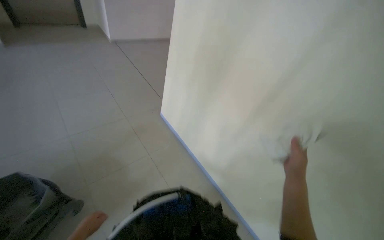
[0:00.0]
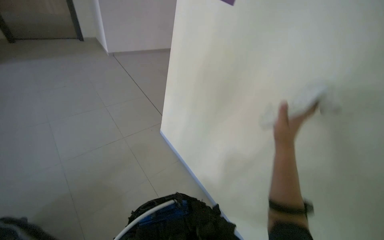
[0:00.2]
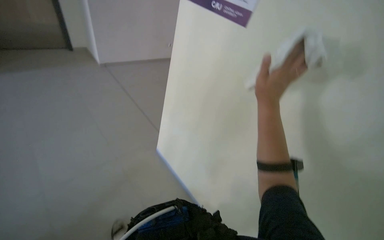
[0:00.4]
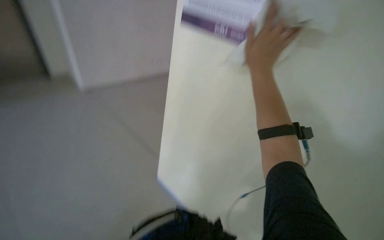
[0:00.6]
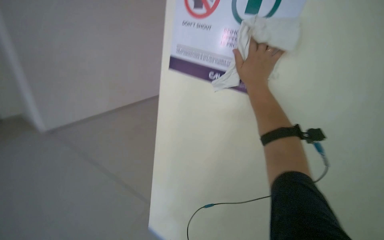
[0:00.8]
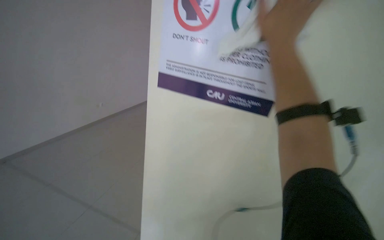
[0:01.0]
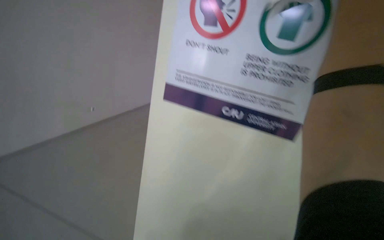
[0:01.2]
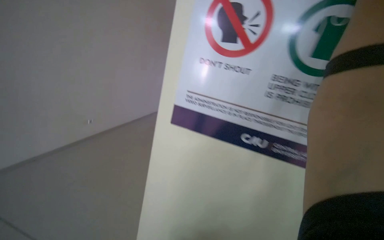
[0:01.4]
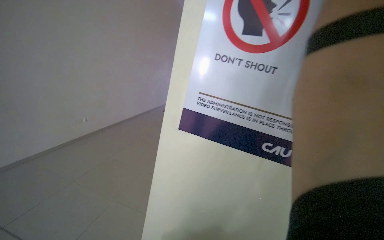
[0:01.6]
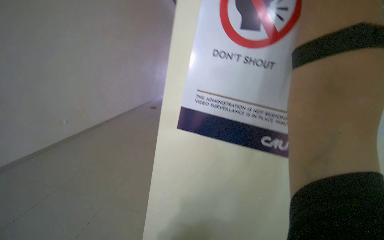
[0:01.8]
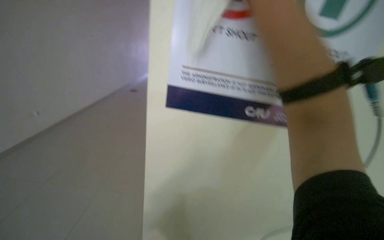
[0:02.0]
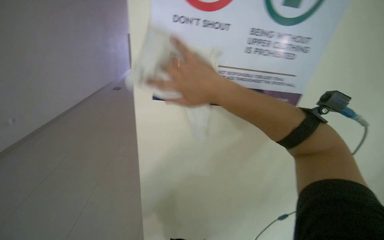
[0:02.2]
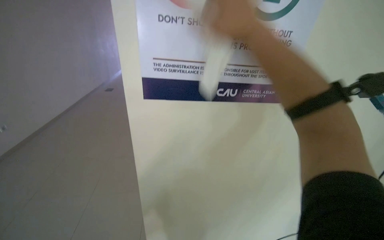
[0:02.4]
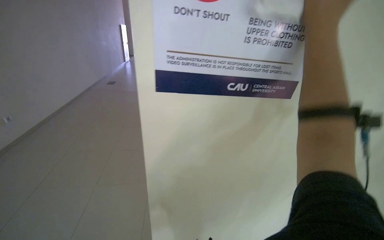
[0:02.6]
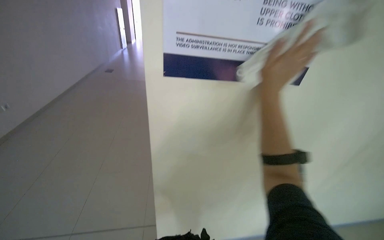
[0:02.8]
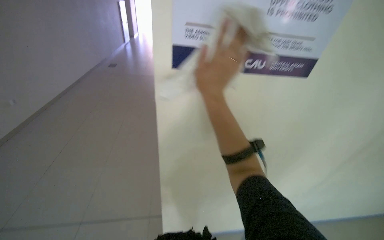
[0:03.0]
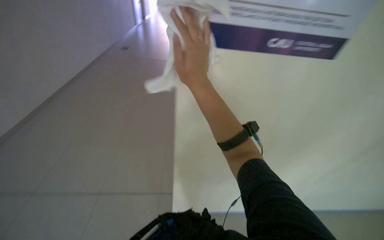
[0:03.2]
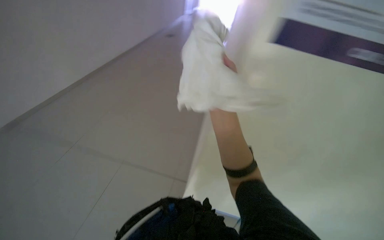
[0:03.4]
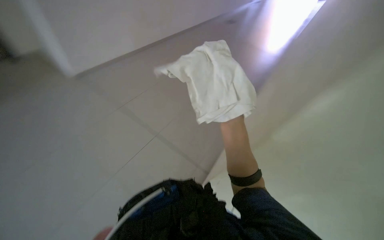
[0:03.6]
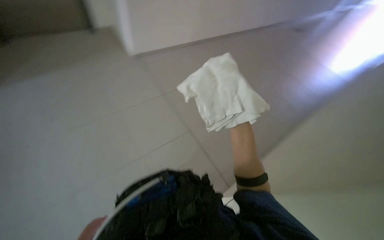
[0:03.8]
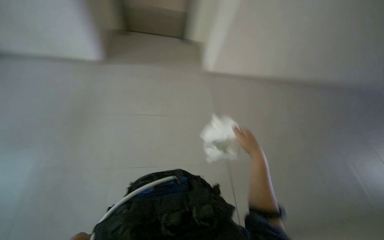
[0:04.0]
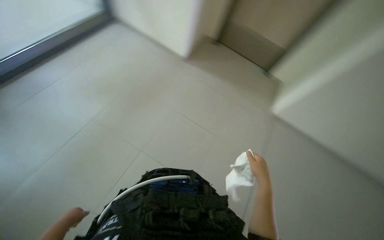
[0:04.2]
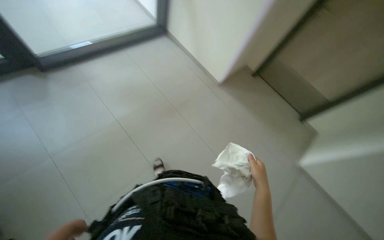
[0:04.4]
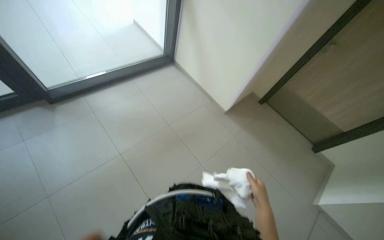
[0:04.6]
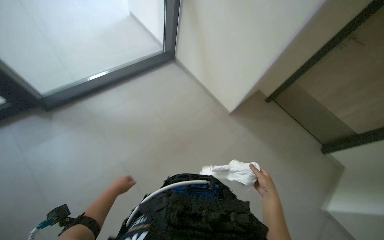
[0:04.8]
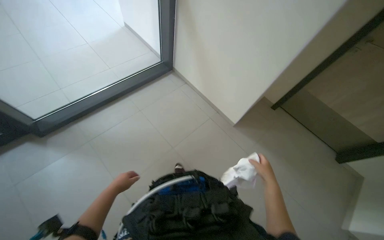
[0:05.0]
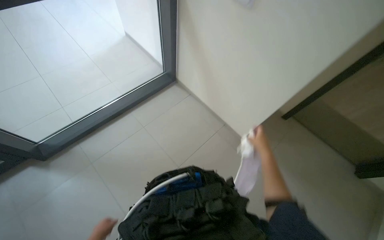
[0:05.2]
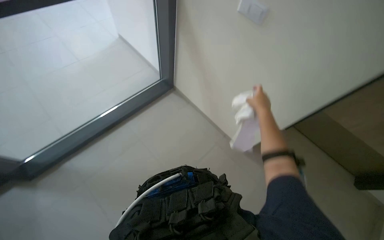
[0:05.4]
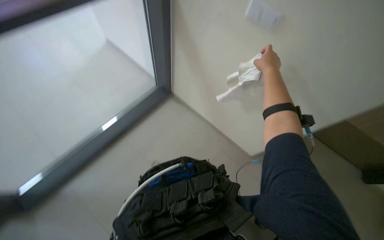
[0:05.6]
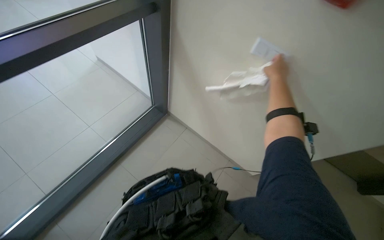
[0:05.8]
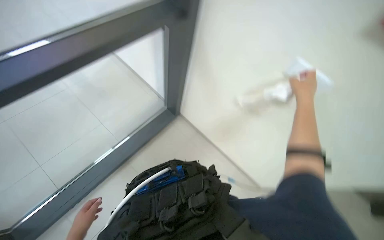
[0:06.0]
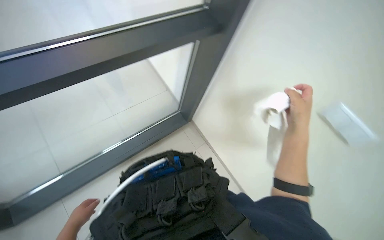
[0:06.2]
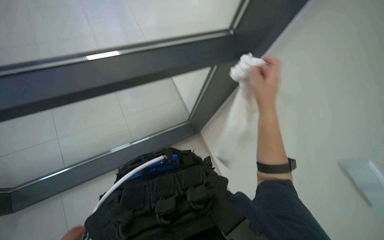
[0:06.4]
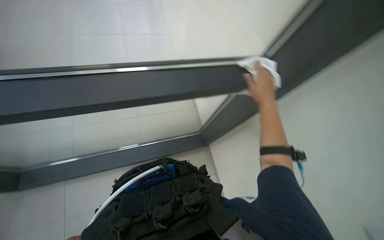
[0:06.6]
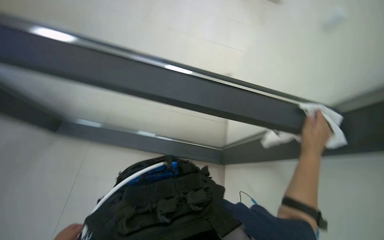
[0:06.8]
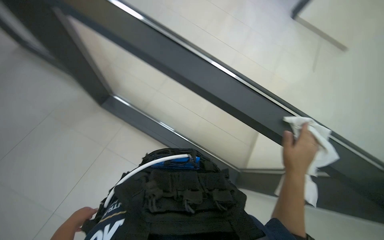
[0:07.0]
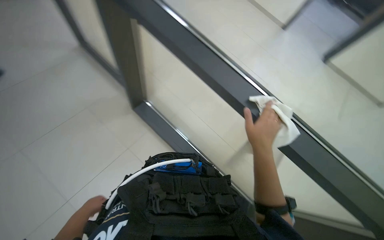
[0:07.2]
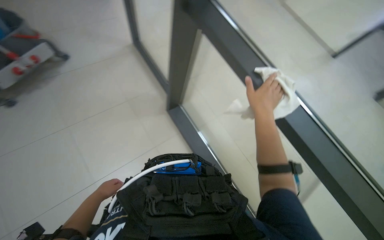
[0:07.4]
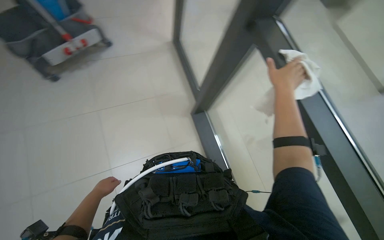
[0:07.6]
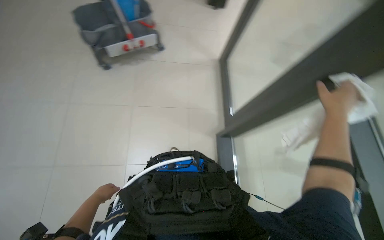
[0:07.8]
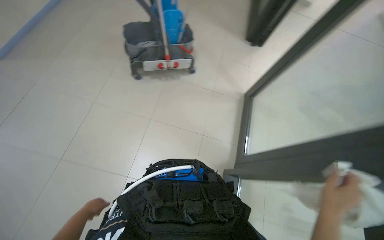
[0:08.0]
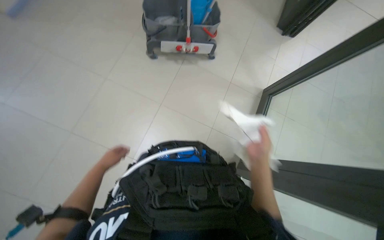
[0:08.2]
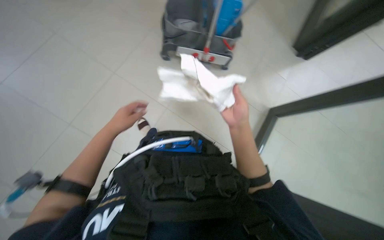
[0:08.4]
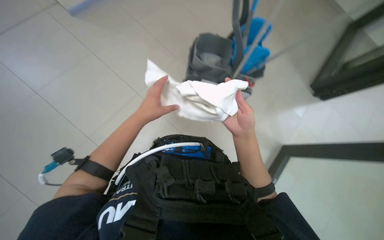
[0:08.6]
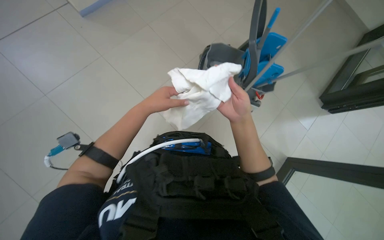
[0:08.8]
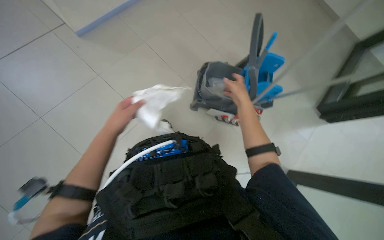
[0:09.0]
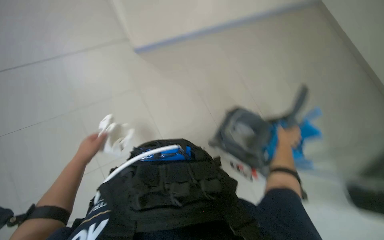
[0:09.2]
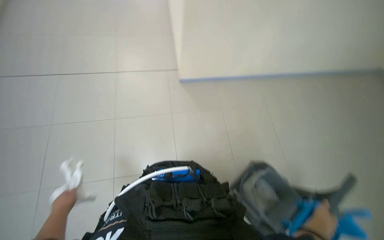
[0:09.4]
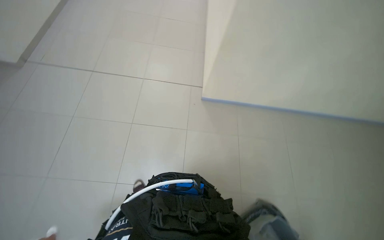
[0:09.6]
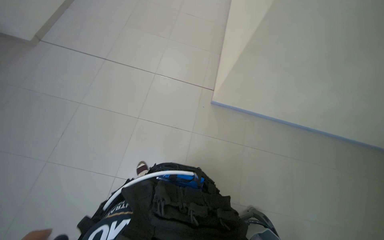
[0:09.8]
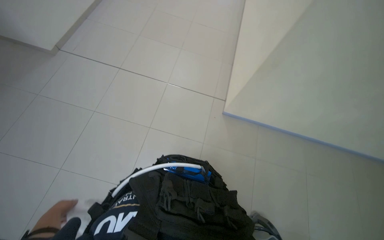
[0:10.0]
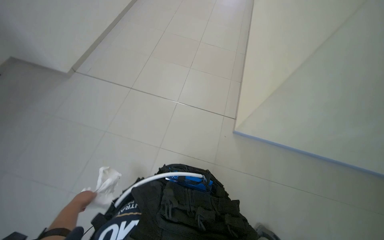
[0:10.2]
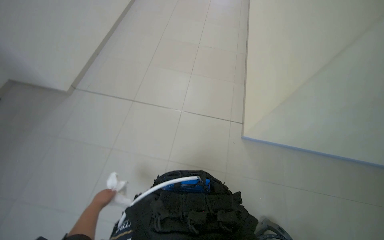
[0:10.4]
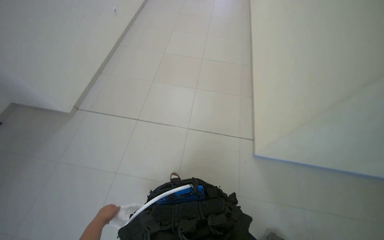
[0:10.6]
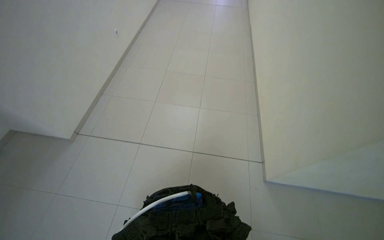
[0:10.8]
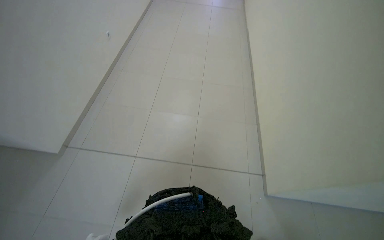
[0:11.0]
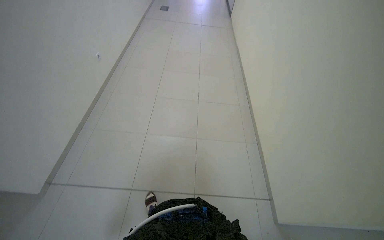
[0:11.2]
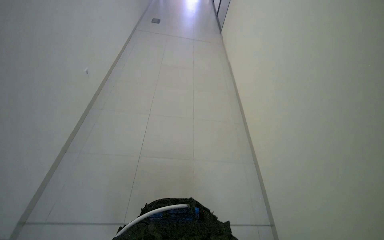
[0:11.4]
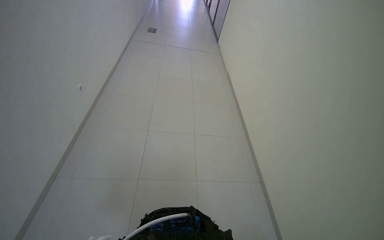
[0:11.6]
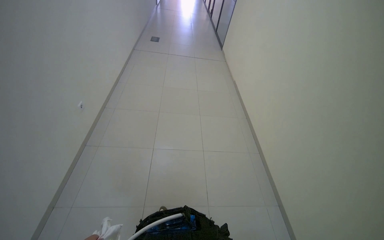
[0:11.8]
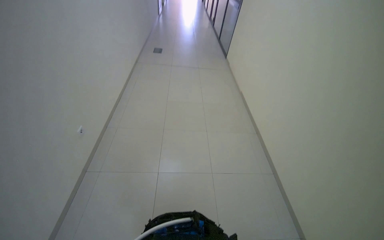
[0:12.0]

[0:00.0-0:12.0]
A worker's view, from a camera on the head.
Job: wiping surfaces.
The whole recording: Wiping office surfaces. The worker wipes various office surfaces, including glass partitions and walls, with a white cloth.
0:00.0 to 0:01.6: The camera is carried about 50 cm. The camera pitches upward, by about 15 degrees.
0:01.6 to 0:03.0: The wearer looks some 20 degrees further to the right. The view tips downward by about 20 degrees.
0:03.0 to 0:04.4: The wearer looks roughly 50 degrees further to the left. The wearer looks about 15 degrees further downward.
0:04.4 to 0:06.0: The right hand shifts roughly 35 cm up the picture.
0:07.6 to 0:09.0: The wearer looks approximately 40 degrees further to the left.
0:09.0 to 0:10.4: The camera pitches upward, by roughly 15 degrees.

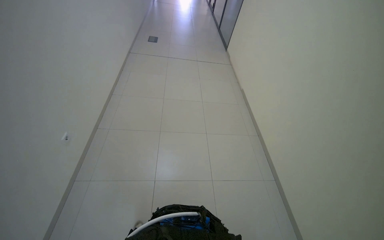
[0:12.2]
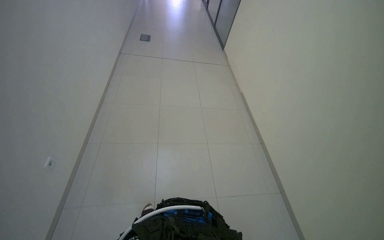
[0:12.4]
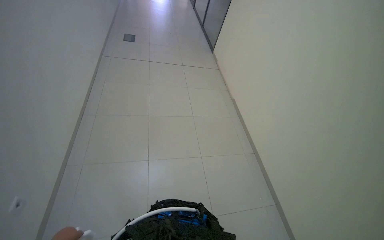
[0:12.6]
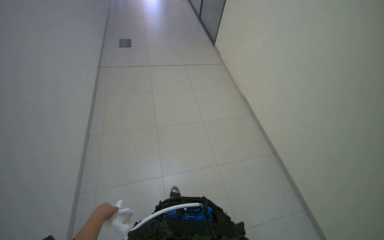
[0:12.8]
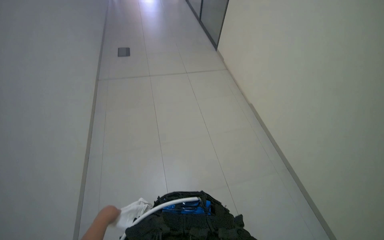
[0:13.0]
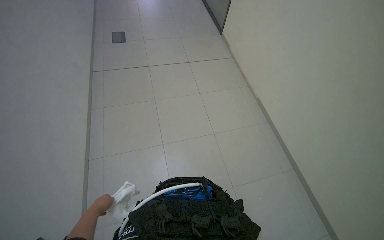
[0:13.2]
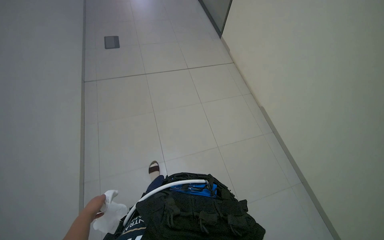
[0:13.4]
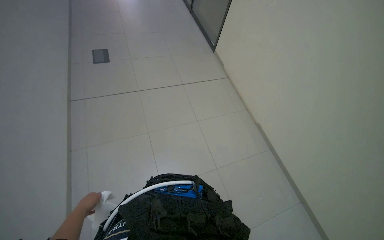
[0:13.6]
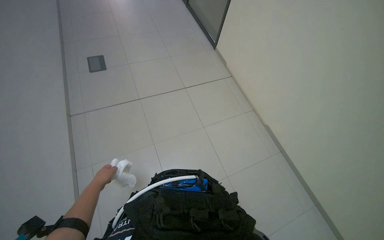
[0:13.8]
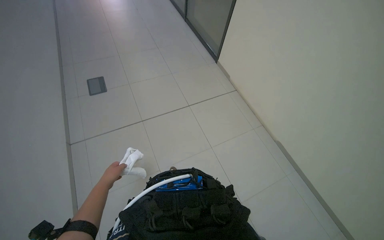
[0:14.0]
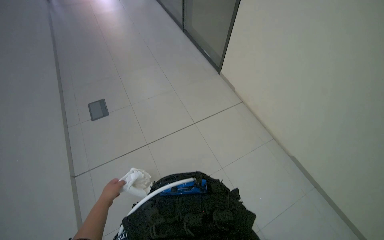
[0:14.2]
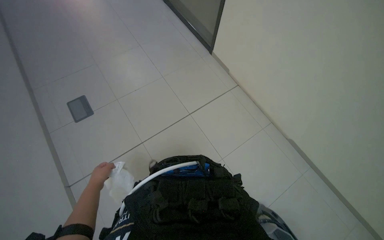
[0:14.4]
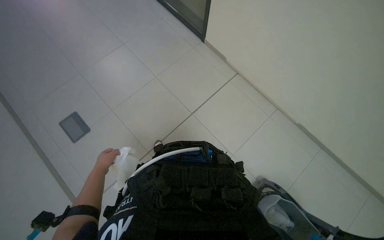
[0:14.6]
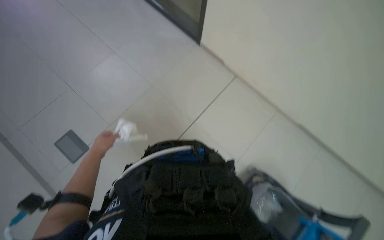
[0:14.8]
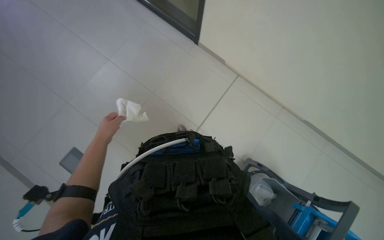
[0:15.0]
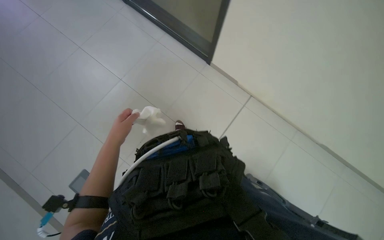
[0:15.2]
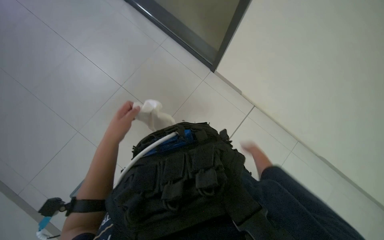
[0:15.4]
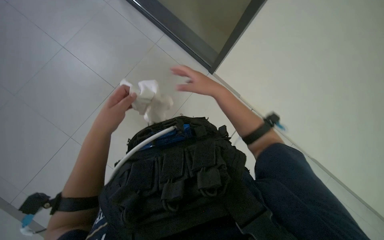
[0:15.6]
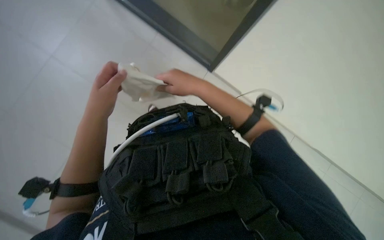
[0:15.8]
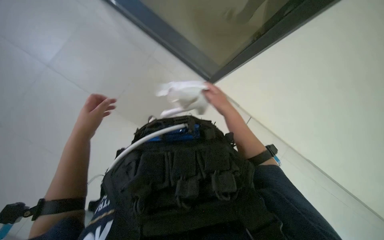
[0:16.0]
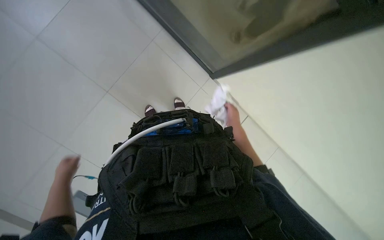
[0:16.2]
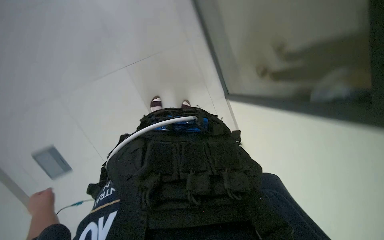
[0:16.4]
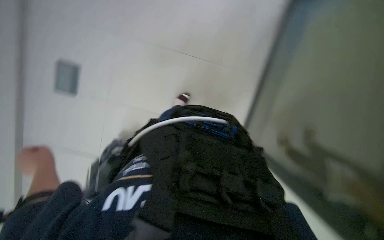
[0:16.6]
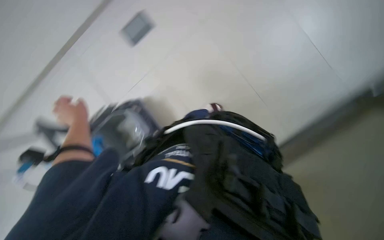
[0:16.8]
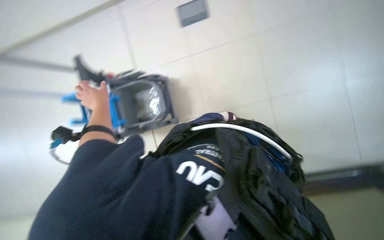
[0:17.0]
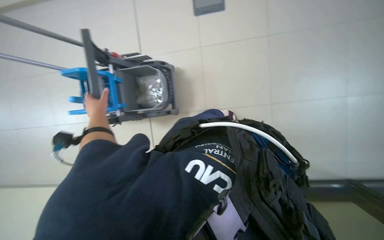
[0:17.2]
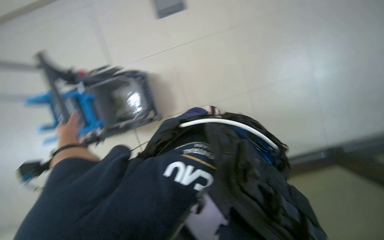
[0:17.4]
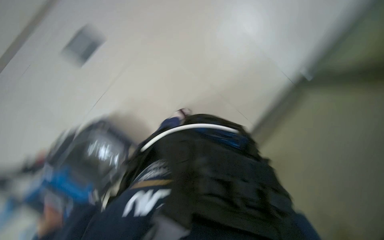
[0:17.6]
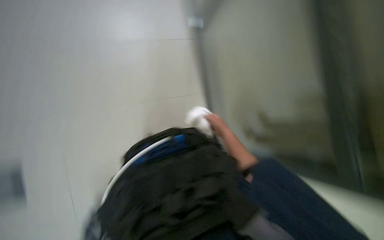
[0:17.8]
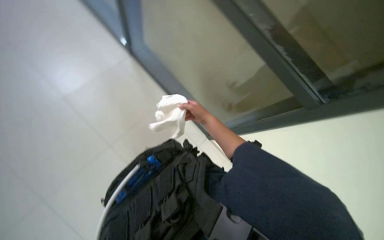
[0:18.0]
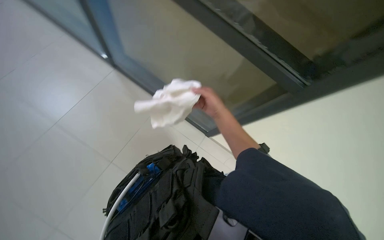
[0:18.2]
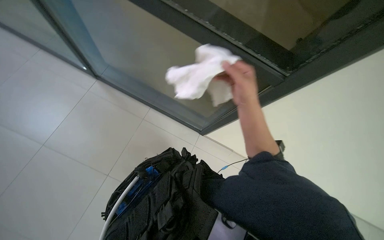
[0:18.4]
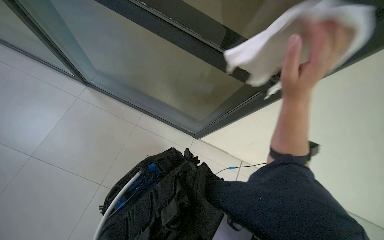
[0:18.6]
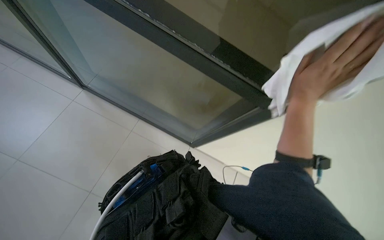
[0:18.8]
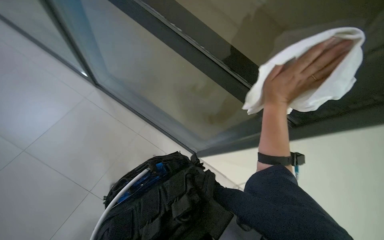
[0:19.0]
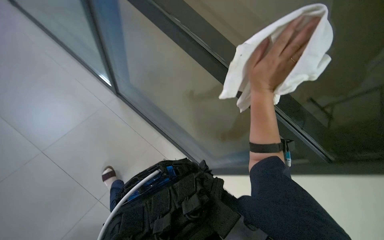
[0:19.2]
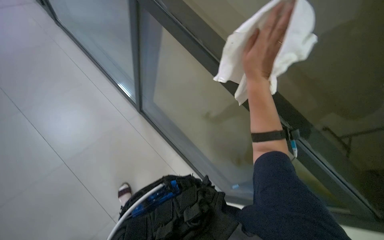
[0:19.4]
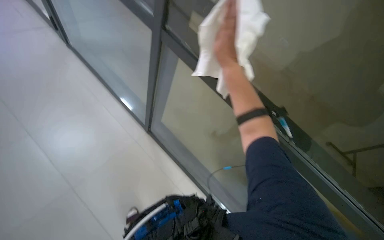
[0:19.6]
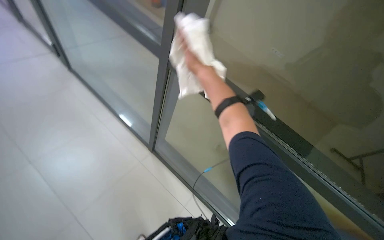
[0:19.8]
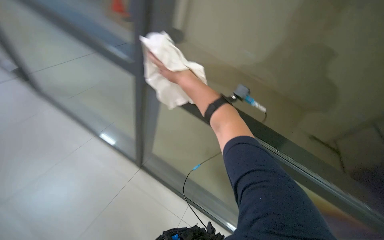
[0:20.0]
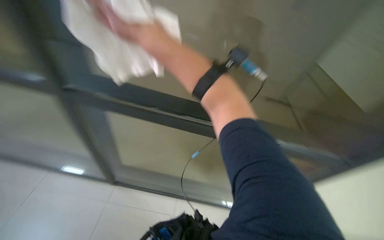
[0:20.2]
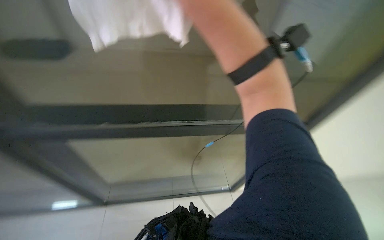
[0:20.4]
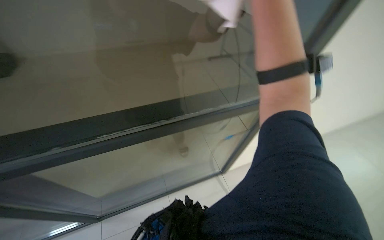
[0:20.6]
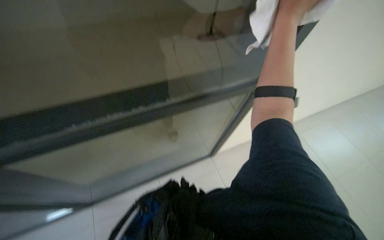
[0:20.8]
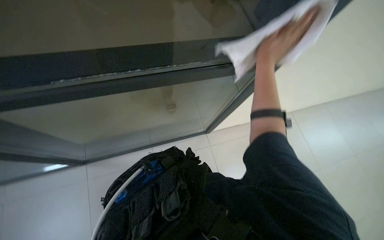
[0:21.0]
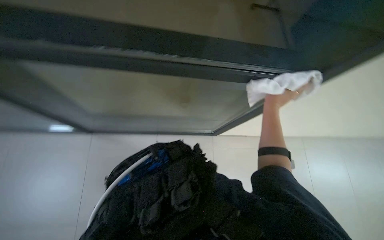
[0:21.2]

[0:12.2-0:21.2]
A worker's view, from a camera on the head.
Job: wiping surfaces.
The whole recording: Wiping office surfaces. The worker wipes various office surfaces, including glass partitions and walls, with a white cloth.
0:12.2 to 0:13.8: The wearer moves about 1 m.
0:13.8 to 0:15.2: The left hand shifts some 25 cm up the picture, nearer to the camera and to the right.
0:15.2 to 0:16.6: The scene turns about 30 degrees clockwise in the picture. The left hand moves down the picture and to the left, some 35 cm.
0:16.6 to 0:18.2: The scene rotates counterclockwise by about 60 degrees.
0:18.2 to 0:19.8: Everything in view rotates about 30 degrees counterclockwise.
0:19.8 to 0:21.2: The head rotates approximately 20 degrees to the right.
